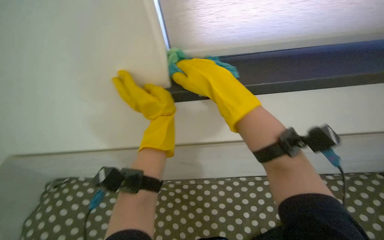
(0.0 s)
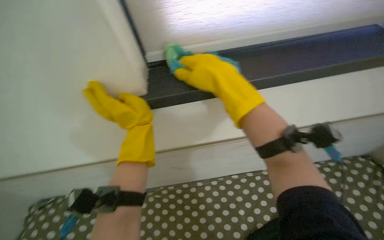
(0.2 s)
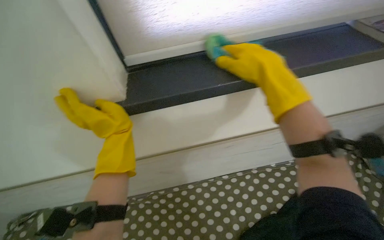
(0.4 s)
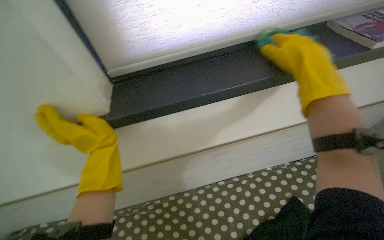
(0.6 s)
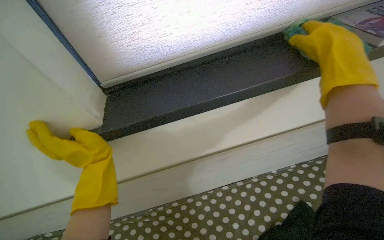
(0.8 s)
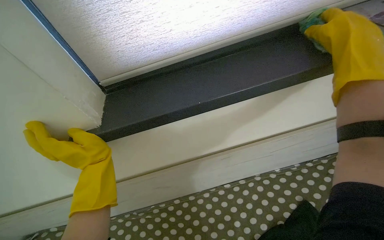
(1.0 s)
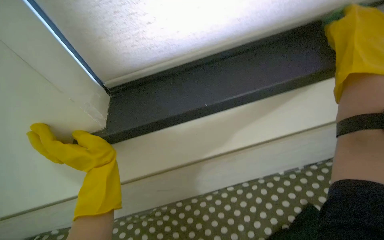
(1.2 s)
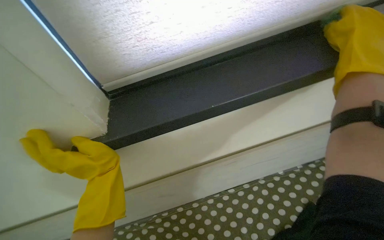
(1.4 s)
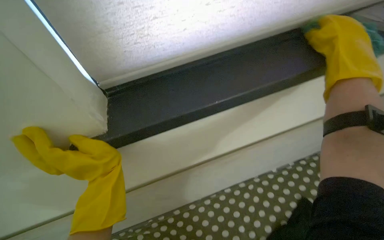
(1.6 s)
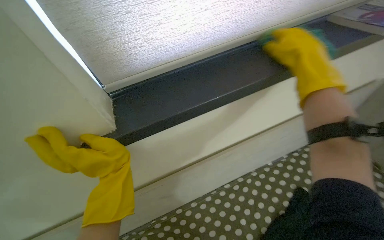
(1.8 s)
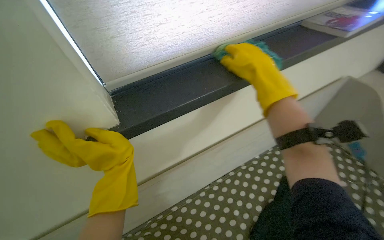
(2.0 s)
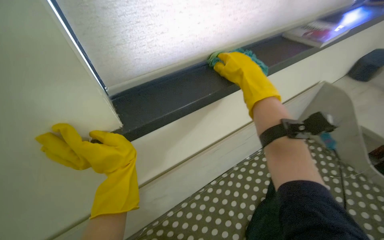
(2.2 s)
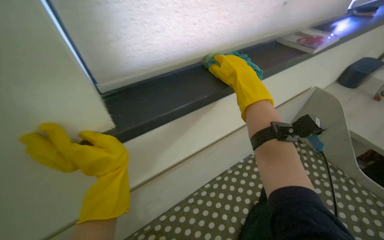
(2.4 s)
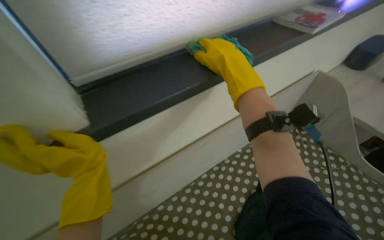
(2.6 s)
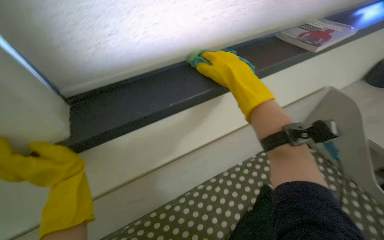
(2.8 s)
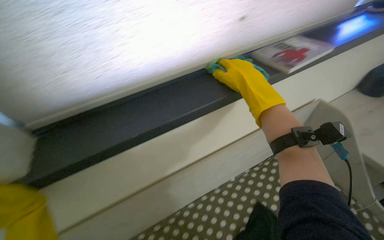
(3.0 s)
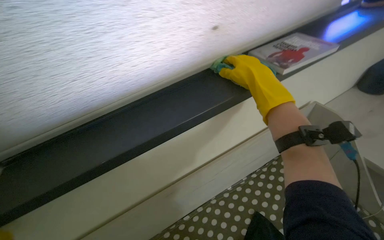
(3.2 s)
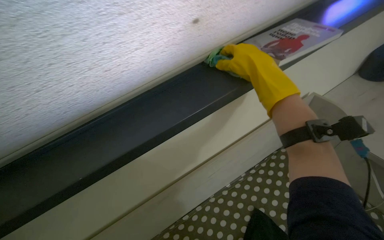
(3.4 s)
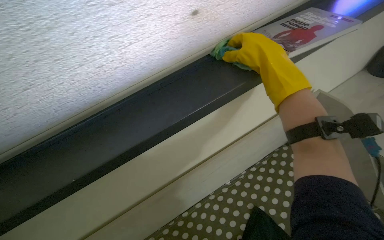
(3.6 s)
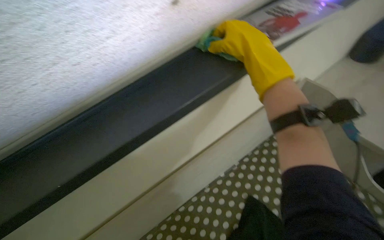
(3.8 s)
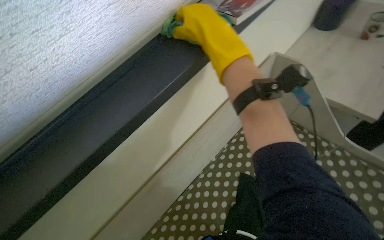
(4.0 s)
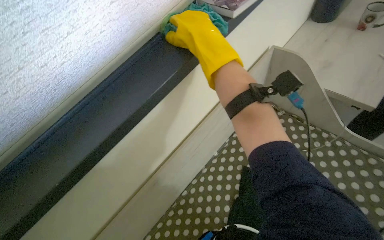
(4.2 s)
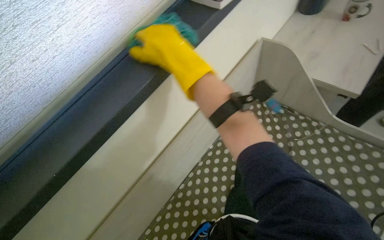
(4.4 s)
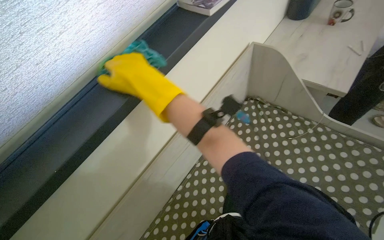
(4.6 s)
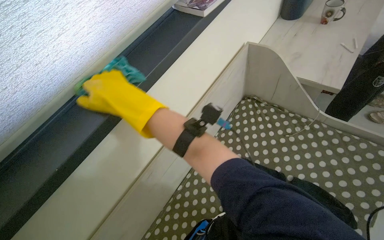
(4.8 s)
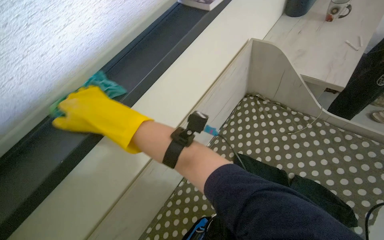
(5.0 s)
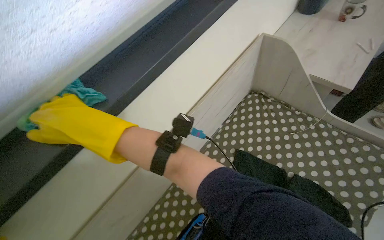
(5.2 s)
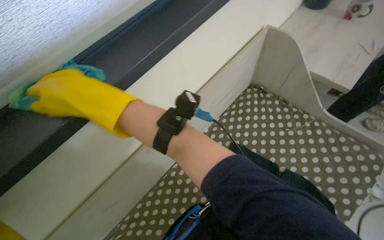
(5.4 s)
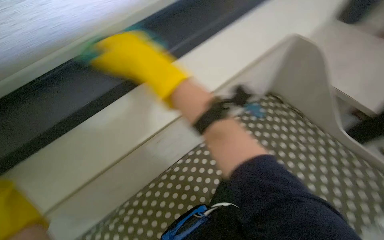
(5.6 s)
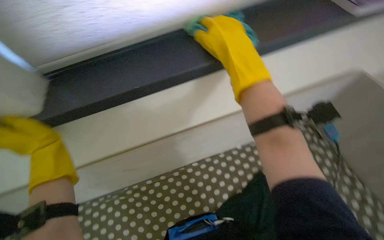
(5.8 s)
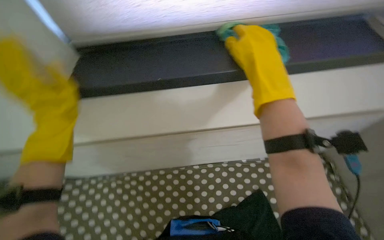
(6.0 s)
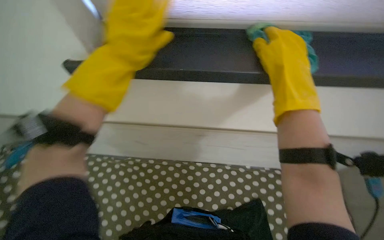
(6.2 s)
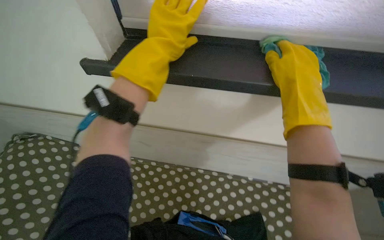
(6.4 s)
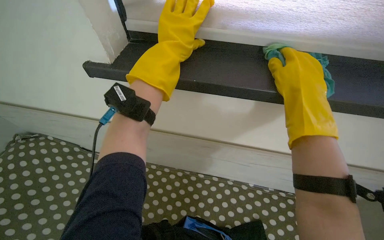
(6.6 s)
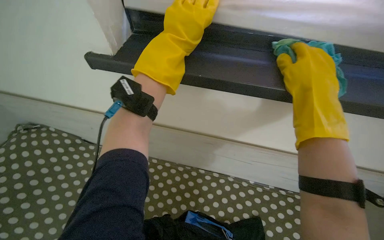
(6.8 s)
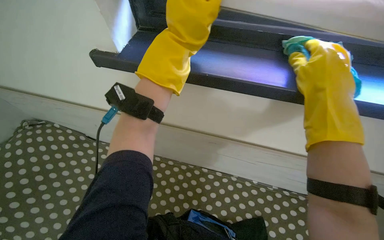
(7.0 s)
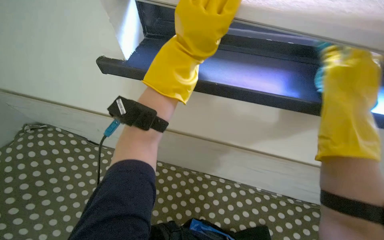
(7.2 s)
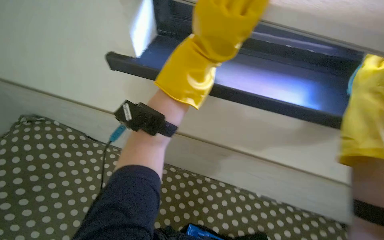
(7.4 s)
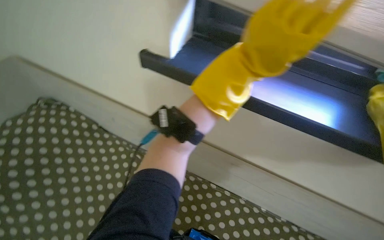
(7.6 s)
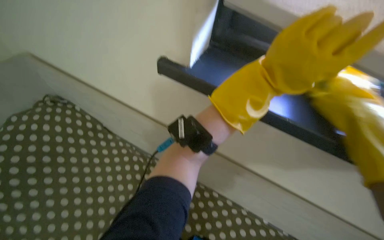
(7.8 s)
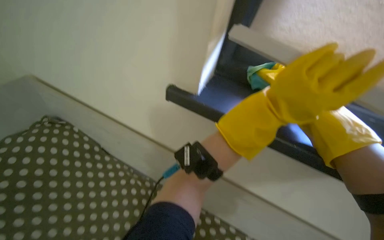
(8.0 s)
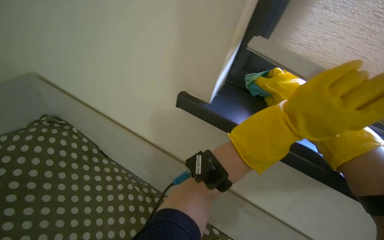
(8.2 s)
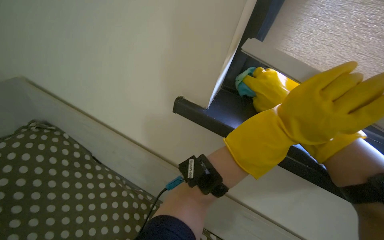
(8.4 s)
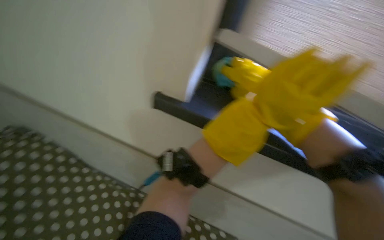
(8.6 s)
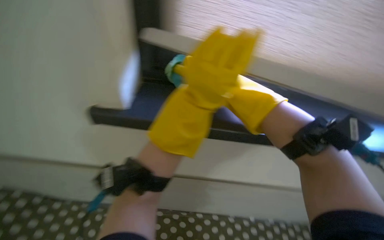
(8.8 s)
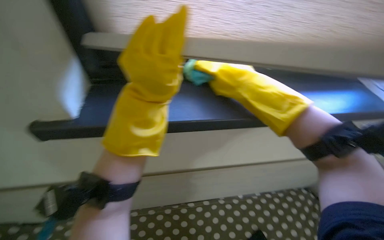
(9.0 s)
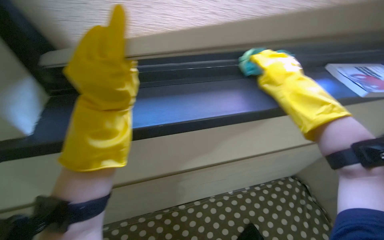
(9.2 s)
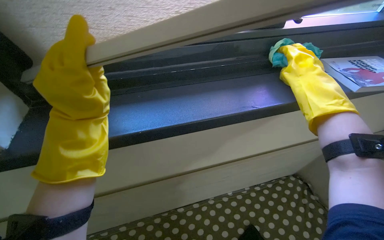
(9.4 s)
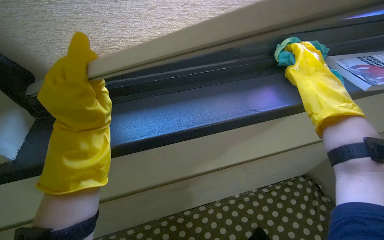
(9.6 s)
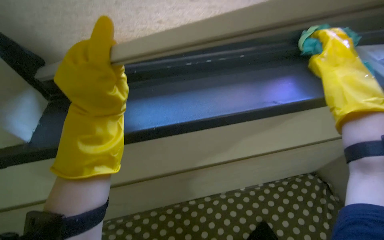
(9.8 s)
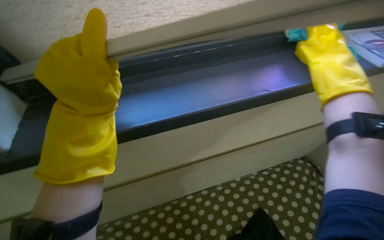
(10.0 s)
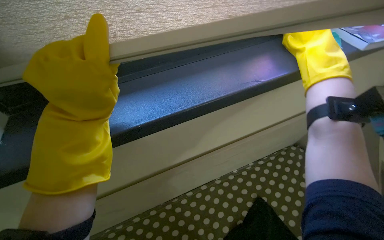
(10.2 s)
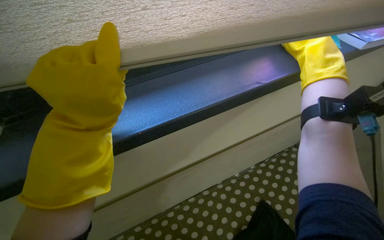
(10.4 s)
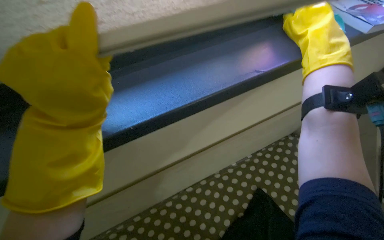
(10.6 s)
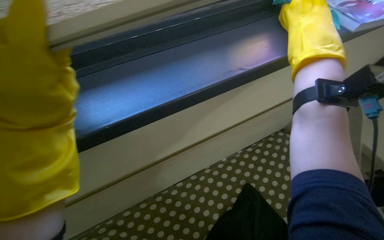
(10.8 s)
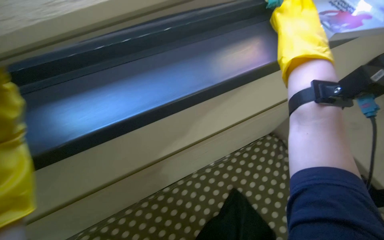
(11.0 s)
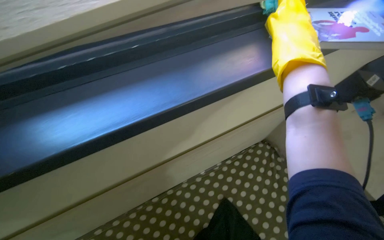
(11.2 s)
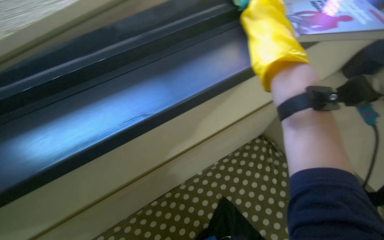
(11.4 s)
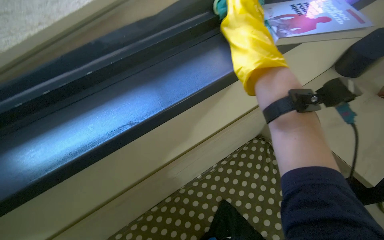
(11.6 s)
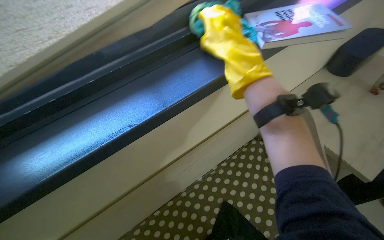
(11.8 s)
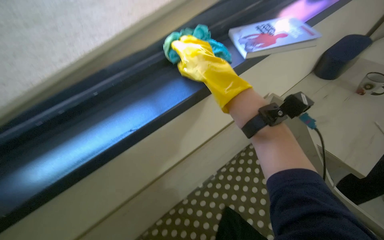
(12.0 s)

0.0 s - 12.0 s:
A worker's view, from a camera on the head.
Job: wiping surfaces.
The whole recording: Wiping bedroom surfaces. The worker wipes the bedside table and window sill with a cloth.
4.4 s - 6.0 s: The head rotates some 45 degrees to the left.
6.0 s - 7.6 s: Everything in view rotates roughly 30 degrees clockwise. The left hand goes roughly 20 cm to the right.
7.6 s - 9.0 s: The wearer's head swings some 35 degrees to the right.
9.0 s - 10.4 s: The right hand travels to the right by approximately 25 cm.

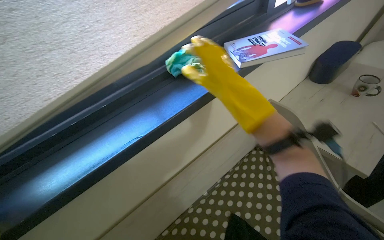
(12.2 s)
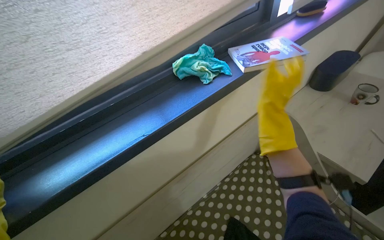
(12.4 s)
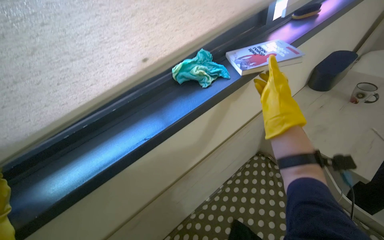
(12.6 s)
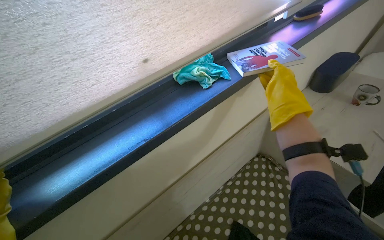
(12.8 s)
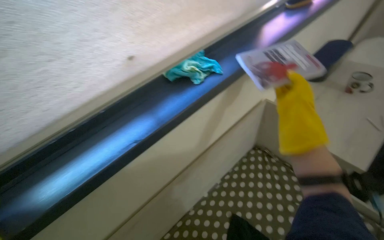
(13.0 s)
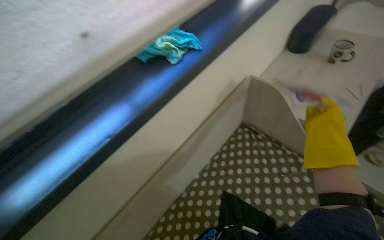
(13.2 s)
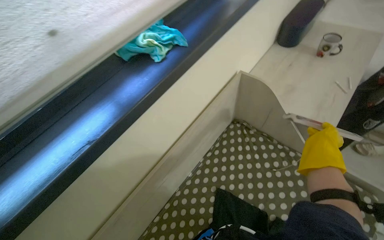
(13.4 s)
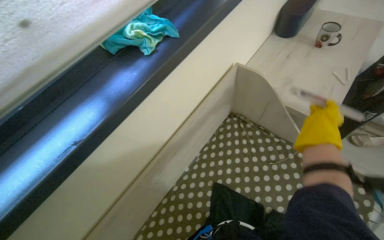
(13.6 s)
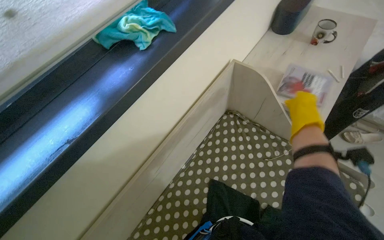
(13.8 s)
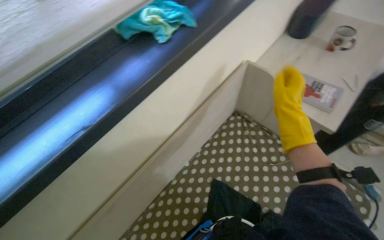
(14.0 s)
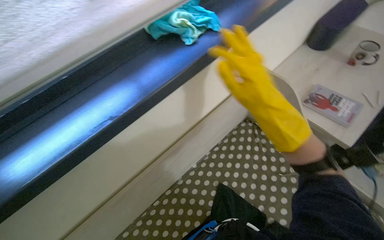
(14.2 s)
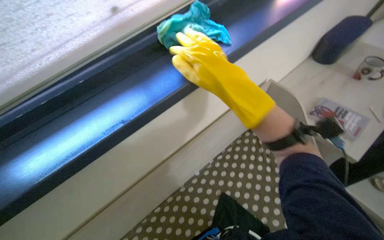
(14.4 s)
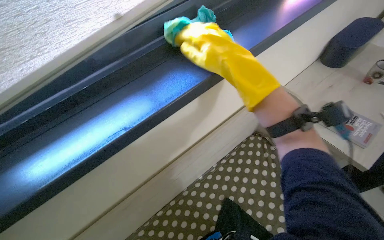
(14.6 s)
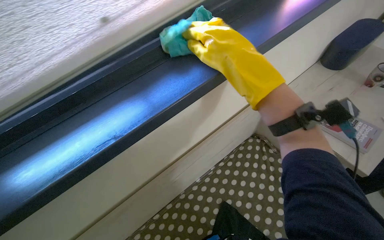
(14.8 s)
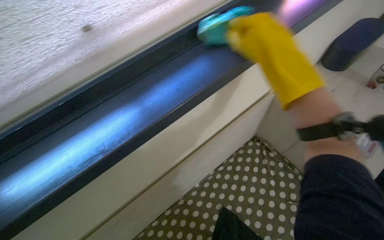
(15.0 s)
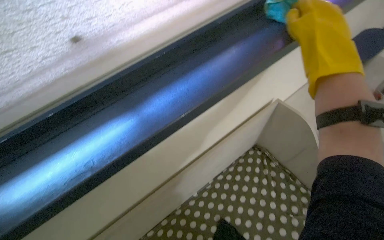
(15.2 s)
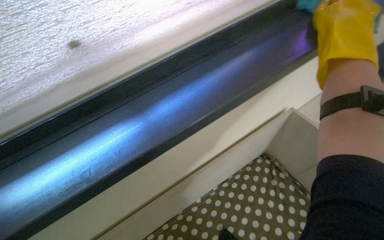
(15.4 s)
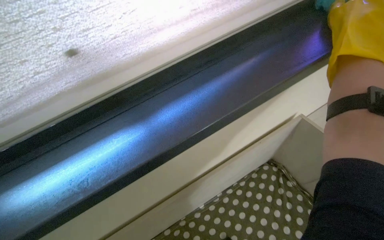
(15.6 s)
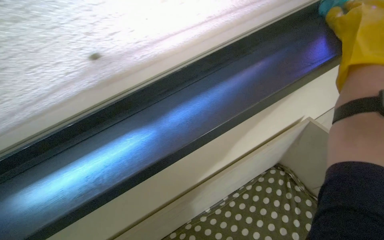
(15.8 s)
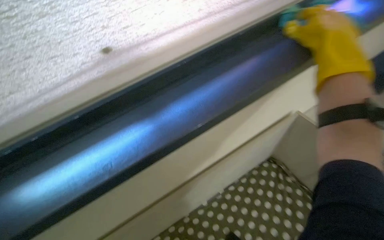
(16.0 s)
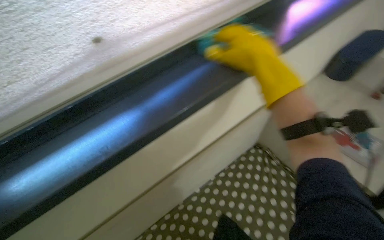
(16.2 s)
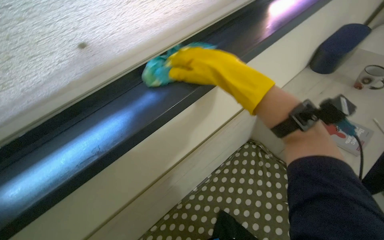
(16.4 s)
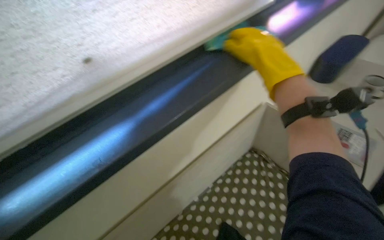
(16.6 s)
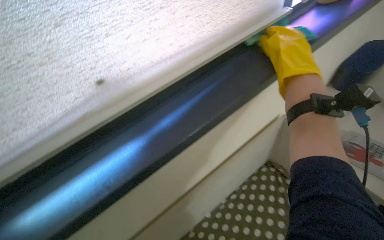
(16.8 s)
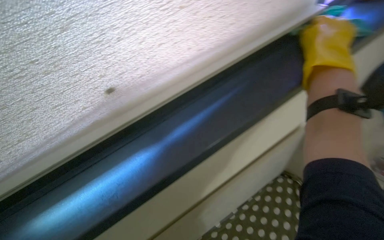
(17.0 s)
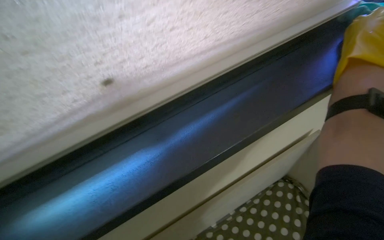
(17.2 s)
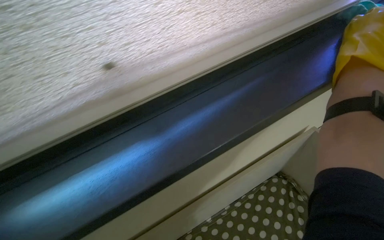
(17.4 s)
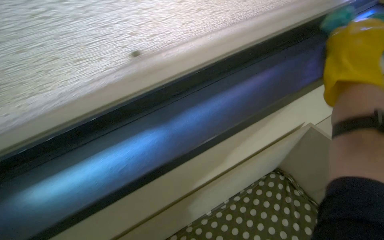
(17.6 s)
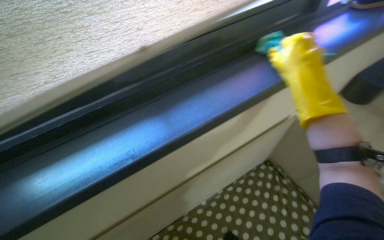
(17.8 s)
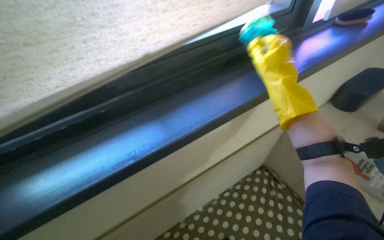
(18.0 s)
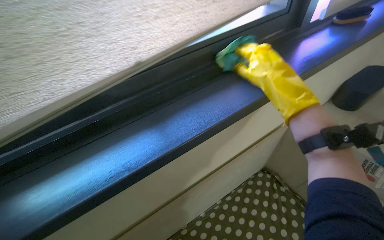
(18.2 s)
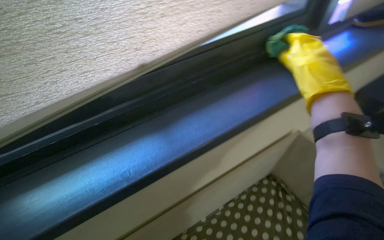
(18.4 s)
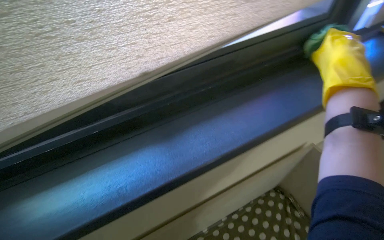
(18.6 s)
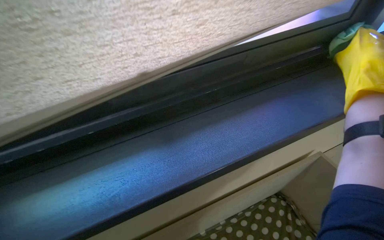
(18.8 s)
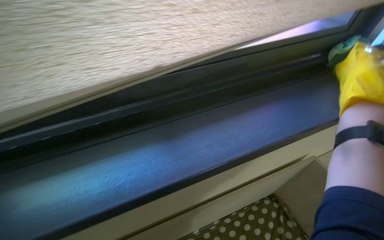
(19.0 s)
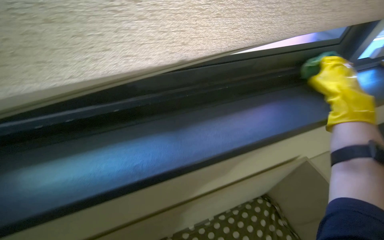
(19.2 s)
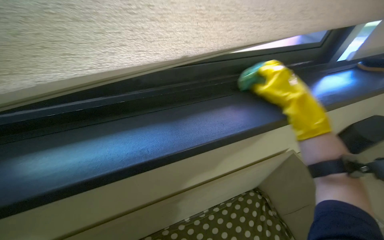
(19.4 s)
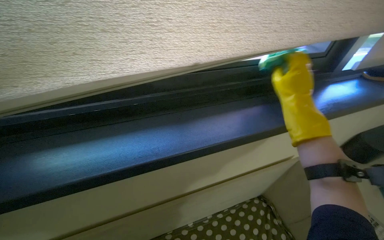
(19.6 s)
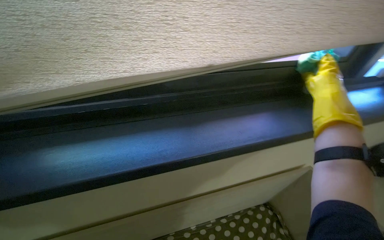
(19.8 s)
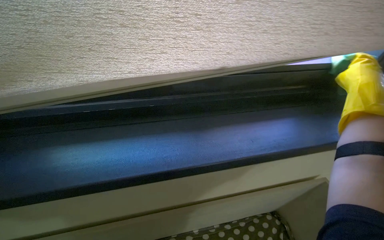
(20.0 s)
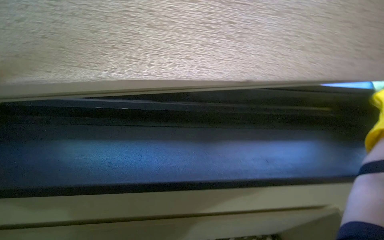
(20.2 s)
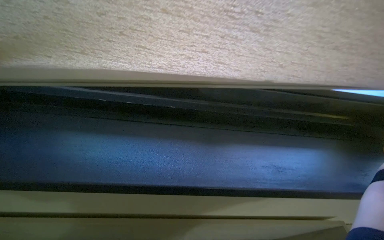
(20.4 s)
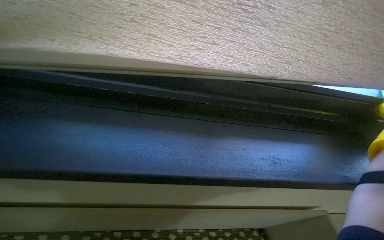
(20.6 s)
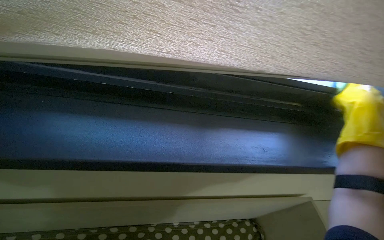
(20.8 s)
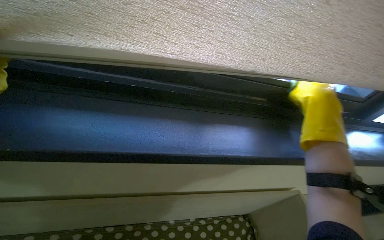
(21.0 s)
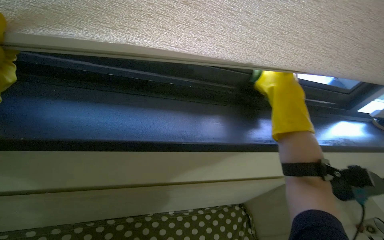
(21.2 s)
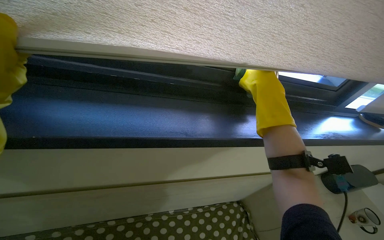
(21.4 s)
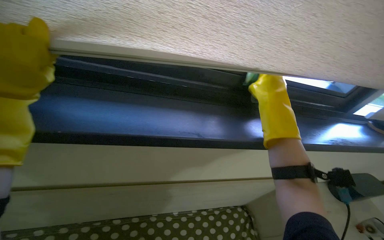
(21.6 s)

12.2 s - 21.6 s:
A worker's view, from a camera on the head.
Job: wiping surfaces.
The whole recording: Wiping bedroom surfaces. The worker wipes the bedside table and window sill with a cloth.
12.2 s - 13.8 s: The right hand is displaced to the right by roughly 40 cm.
13.8 s - 15.4 s: The right hand travels up the picture by some 35 cm, and goes to the left and returns, some 35 cm each way.
